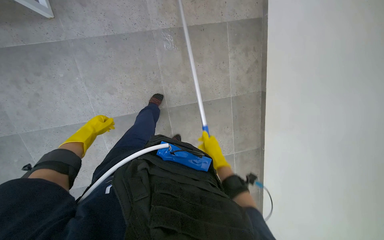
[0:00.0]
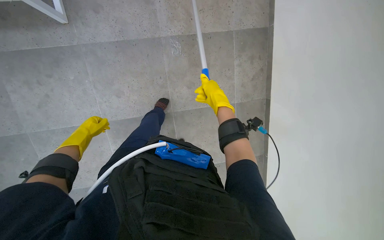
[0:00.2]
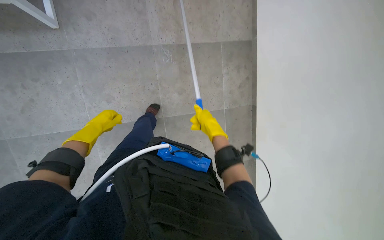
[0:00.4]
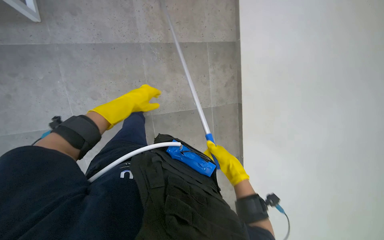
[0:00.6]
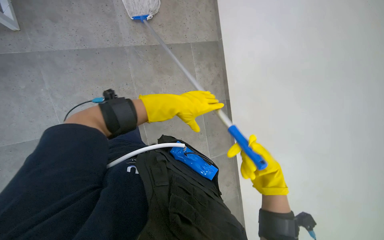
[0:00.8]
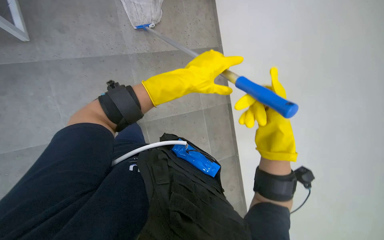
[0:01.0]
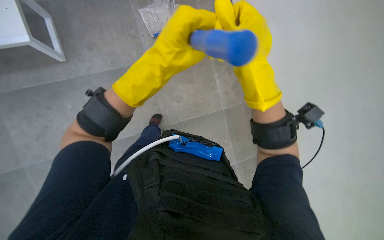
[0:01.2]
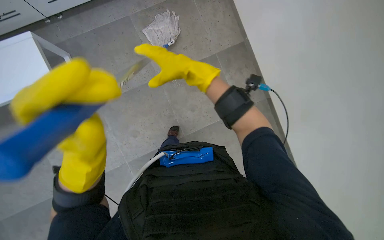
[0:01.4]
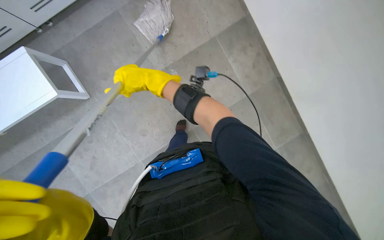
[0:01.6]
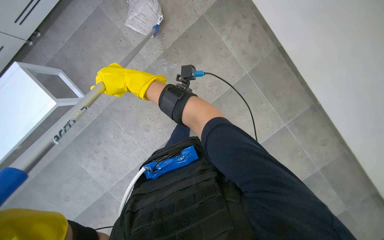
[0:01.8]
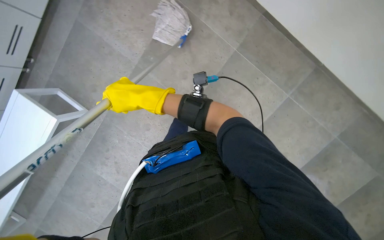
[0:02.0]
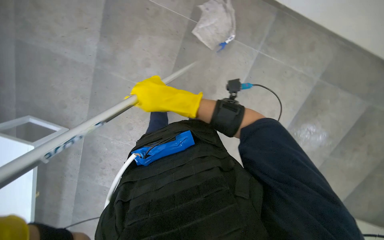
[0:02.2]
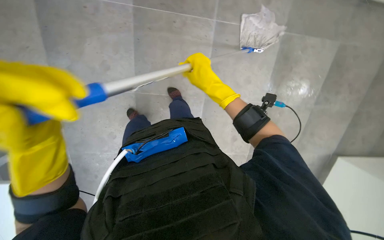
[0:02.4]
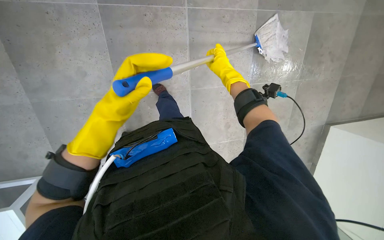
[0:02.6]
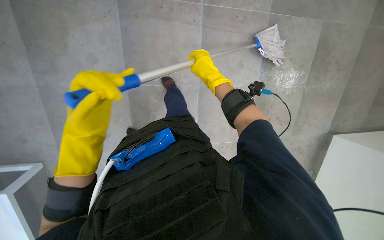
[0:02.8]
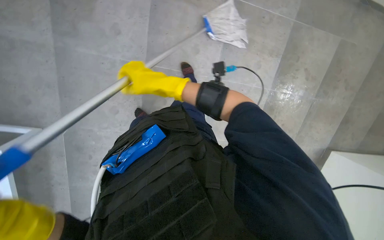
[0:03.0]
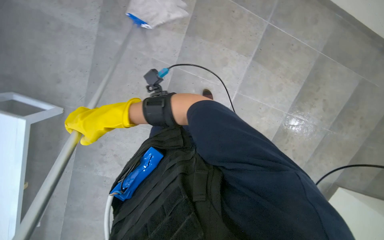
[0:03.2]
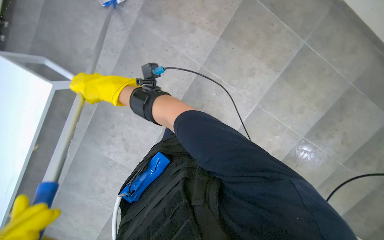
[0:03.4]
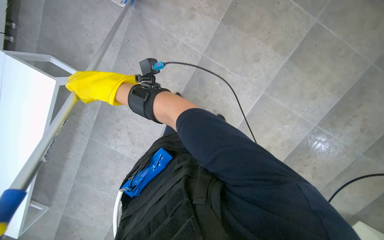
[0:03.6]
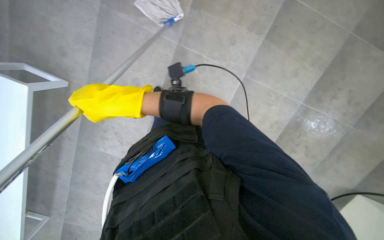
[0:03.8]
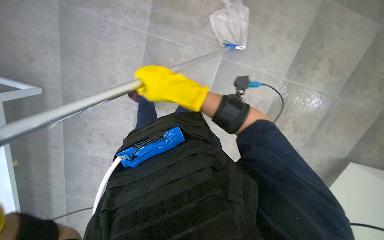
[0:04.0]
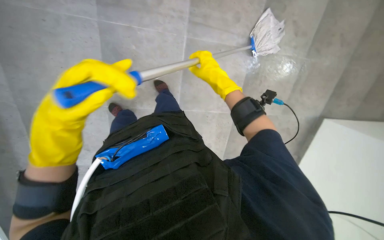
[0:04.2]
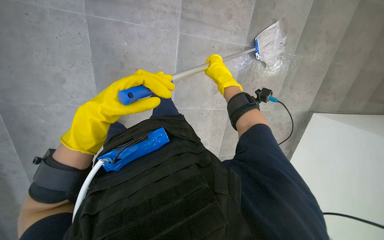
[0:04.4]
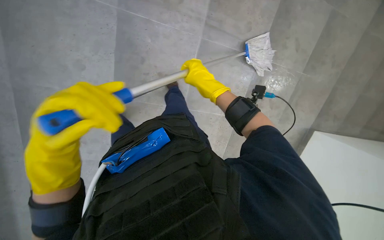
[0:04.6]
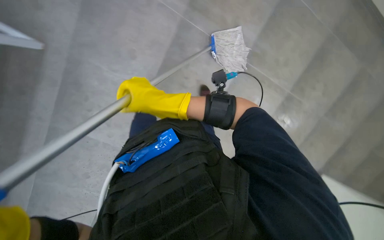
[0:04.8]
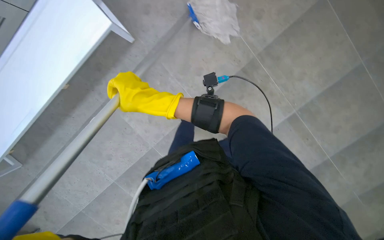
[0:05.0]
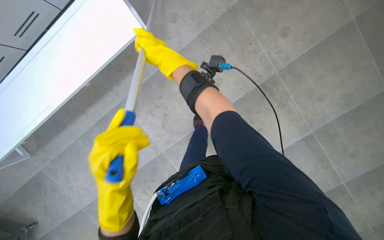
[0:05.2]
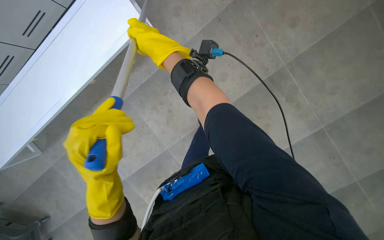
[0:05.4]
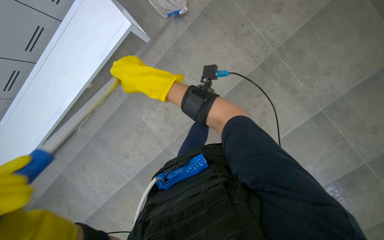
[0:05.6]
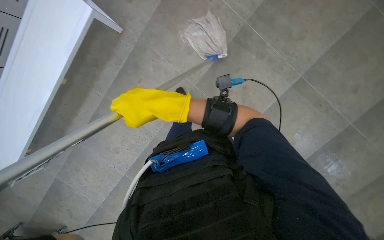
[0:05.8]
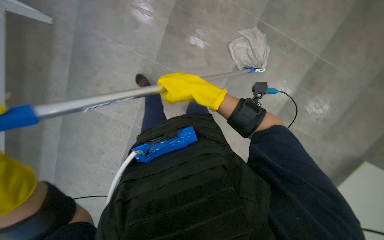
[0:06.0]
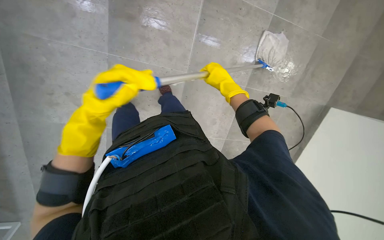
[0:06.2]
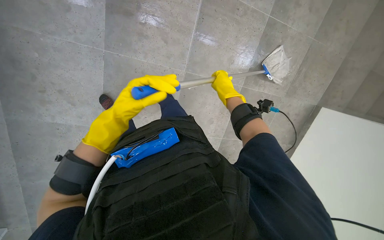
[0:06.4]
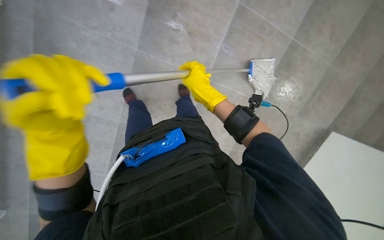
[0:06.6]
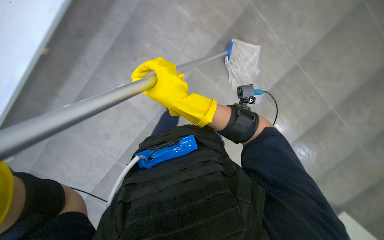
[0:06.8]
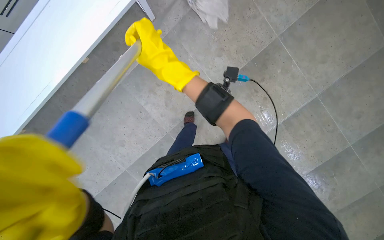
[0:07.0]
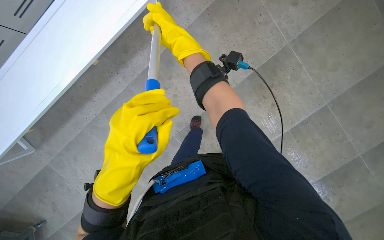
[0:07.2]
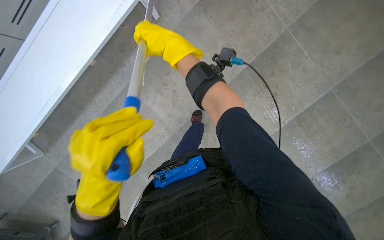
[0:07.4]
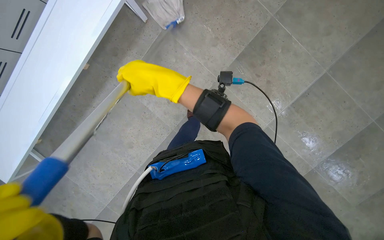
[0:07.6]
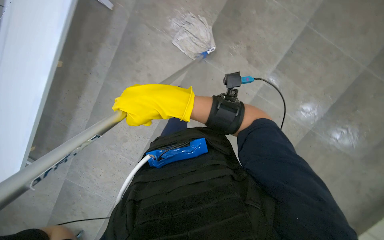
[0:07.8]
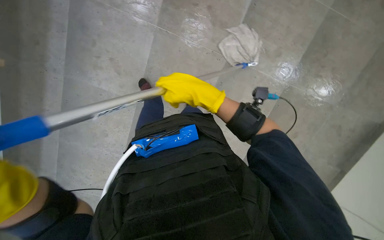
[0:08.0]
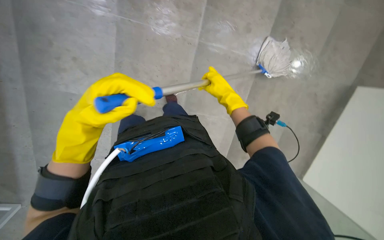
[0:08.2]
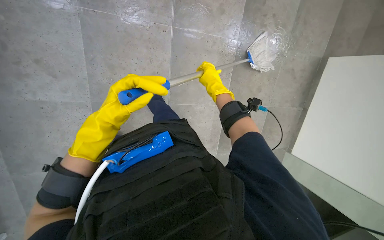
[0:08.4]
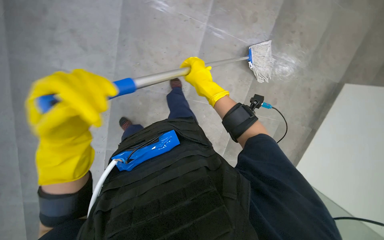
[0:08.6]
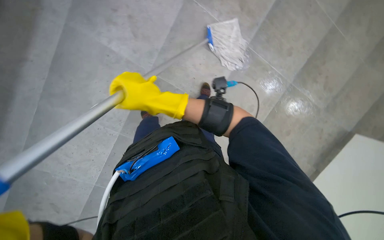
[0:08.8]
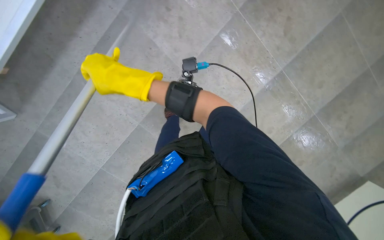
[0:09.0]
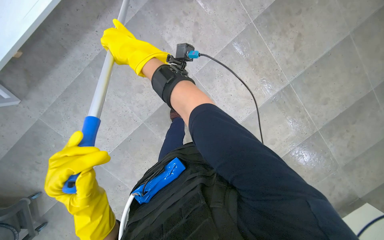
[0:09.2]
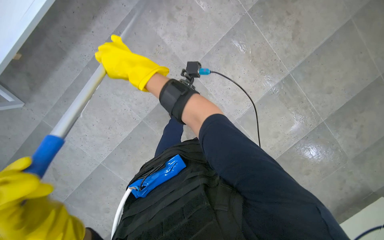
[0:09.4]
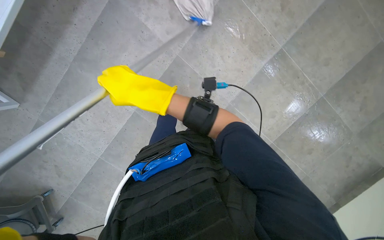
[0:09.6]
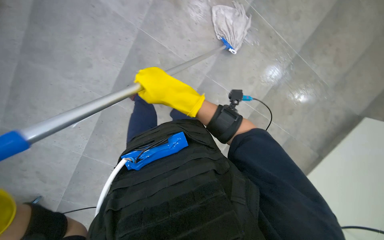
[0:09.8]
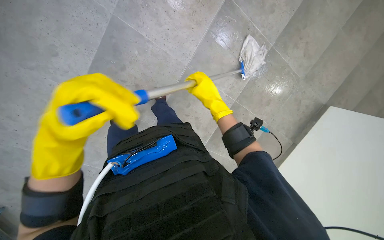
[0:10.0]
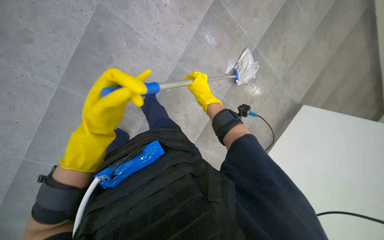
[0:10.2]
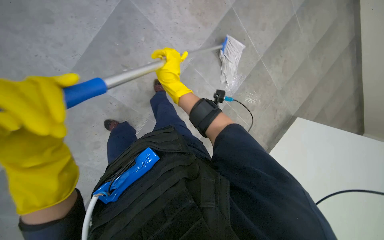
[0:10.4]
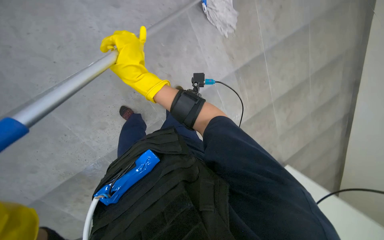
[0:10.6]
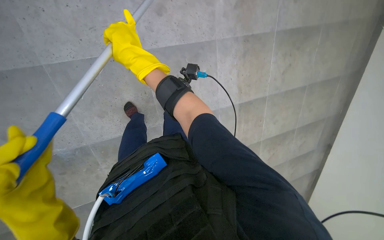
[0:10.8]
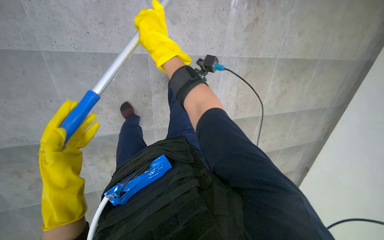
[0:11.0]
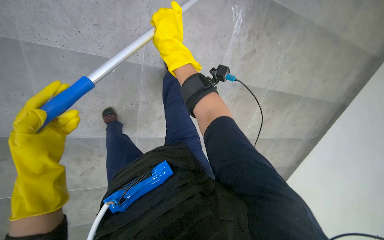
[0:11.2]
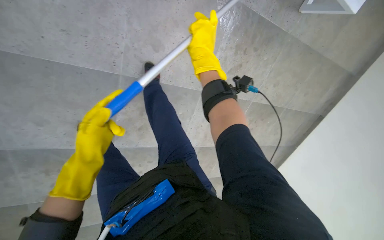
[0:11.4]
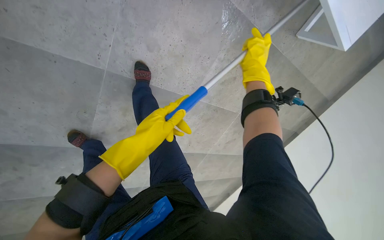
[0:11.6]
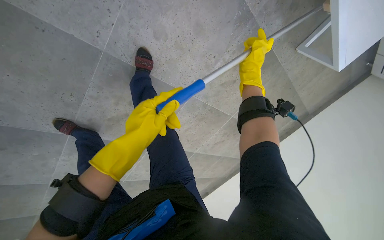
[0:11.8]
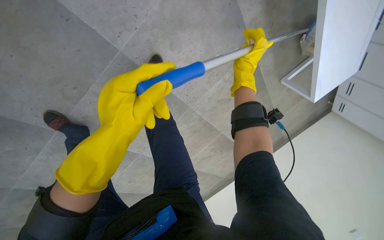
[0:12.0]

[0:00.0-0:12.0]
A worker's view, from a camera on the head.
Job: mopping floor.
The whole recording: Mopping tiled floor. The worker mops the tiled floor using a mop and bucket.
0:01.6 to 0:03.0: The right hand reaches approximately 30 cm to the right, then returns.
0:03.0 to 0:04.4: The wearer looks some 15 degrees further downward. The right hand goes approximately 40 cm to the right.
0:06.0 to 0:07.6: The right hand shifts approximately 35 cm to the left, and travels farther from the camera and back again, roughly 20 cm each way.
0:09.0 to 0:10.4: The head travels approximately 70 cm.
0:10.4 to 0:12.0: The view swings approximately 35 degrees to the right. The camera pitches upward, by about 15 degrees. The scene turns about 30 degrees clockwise in the picture.

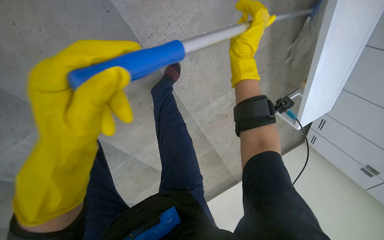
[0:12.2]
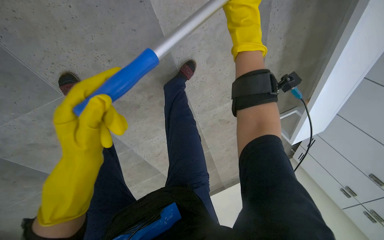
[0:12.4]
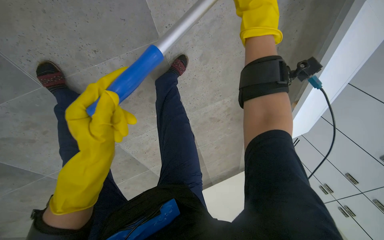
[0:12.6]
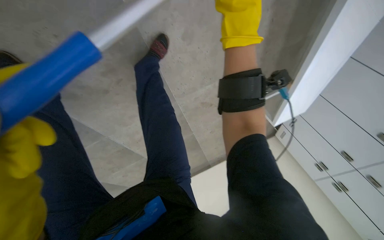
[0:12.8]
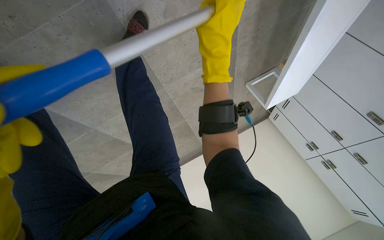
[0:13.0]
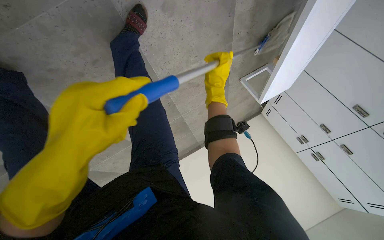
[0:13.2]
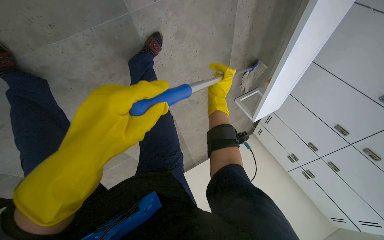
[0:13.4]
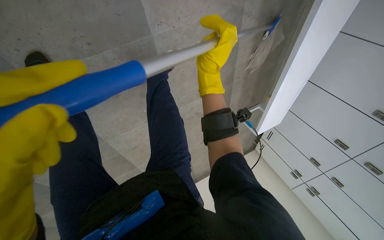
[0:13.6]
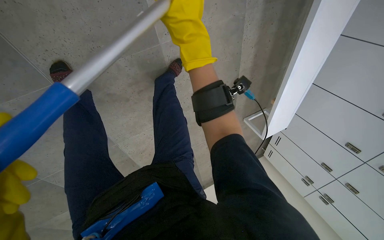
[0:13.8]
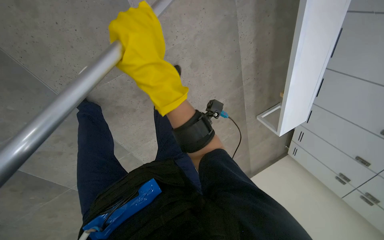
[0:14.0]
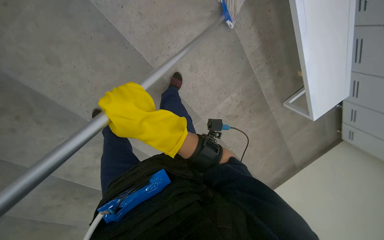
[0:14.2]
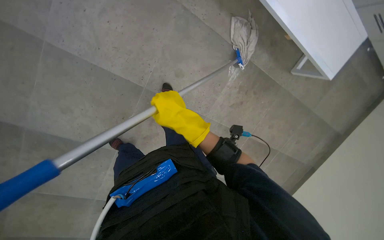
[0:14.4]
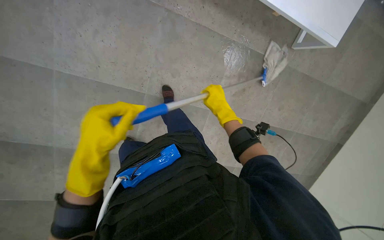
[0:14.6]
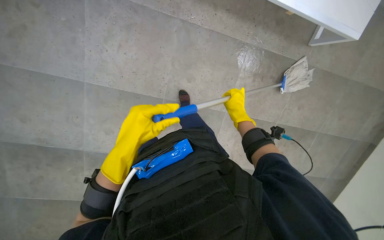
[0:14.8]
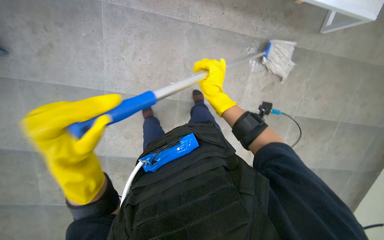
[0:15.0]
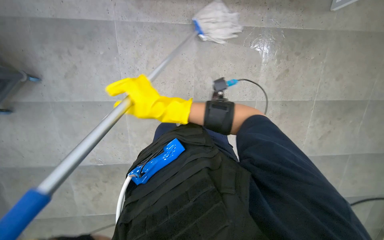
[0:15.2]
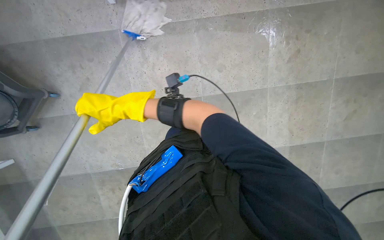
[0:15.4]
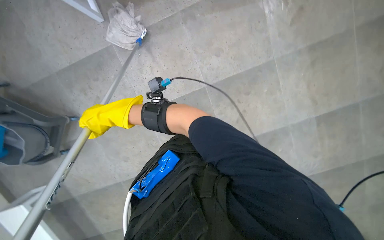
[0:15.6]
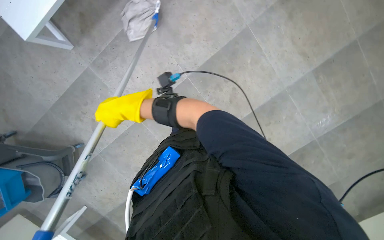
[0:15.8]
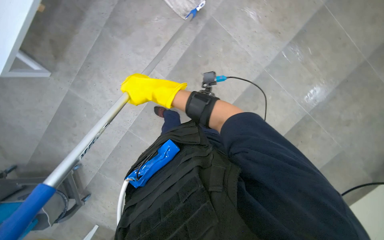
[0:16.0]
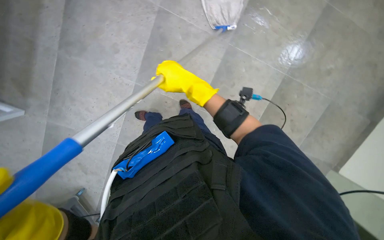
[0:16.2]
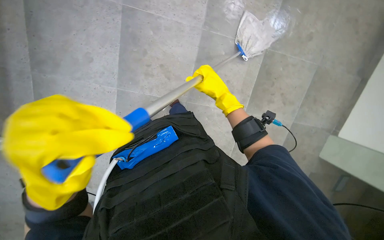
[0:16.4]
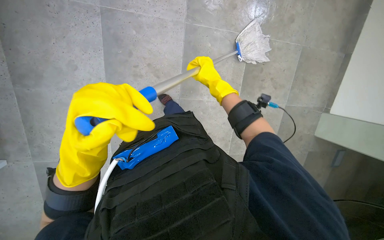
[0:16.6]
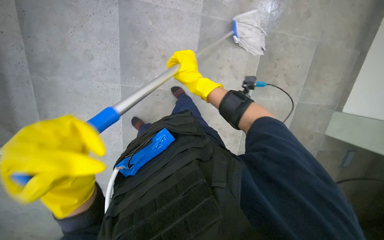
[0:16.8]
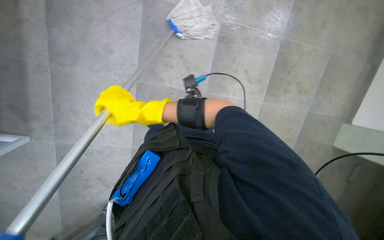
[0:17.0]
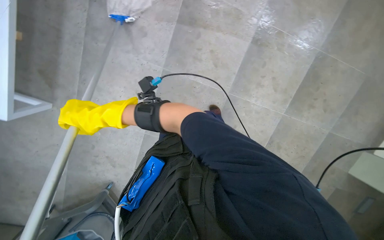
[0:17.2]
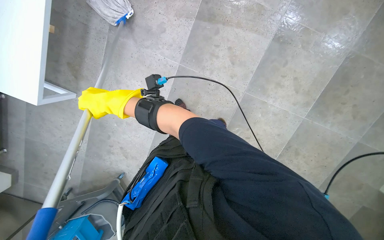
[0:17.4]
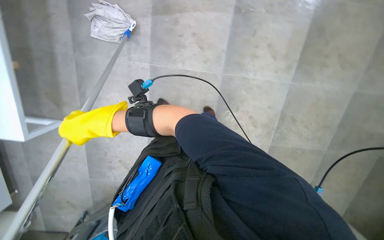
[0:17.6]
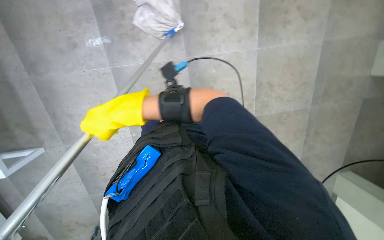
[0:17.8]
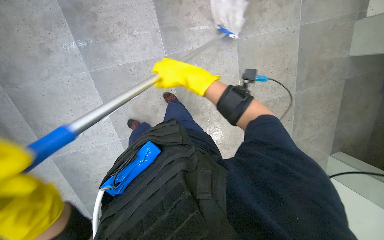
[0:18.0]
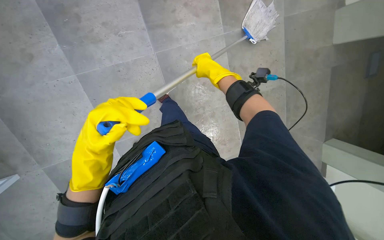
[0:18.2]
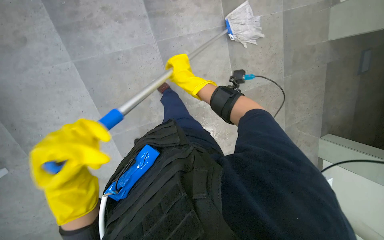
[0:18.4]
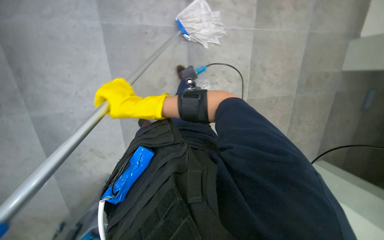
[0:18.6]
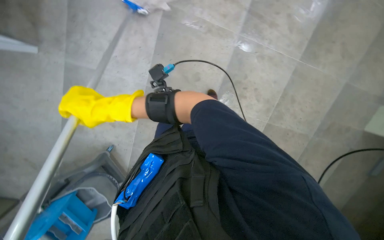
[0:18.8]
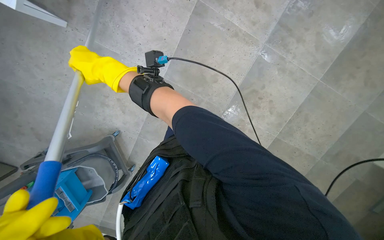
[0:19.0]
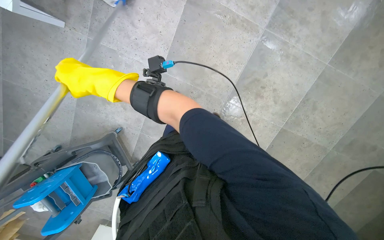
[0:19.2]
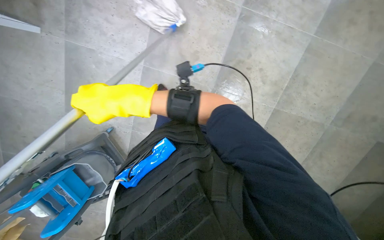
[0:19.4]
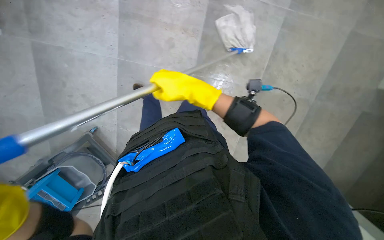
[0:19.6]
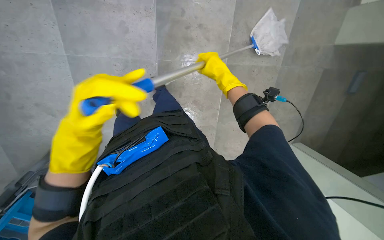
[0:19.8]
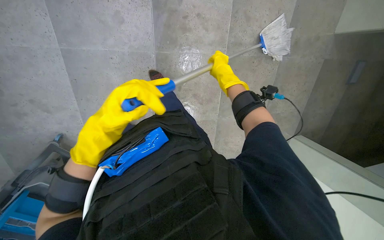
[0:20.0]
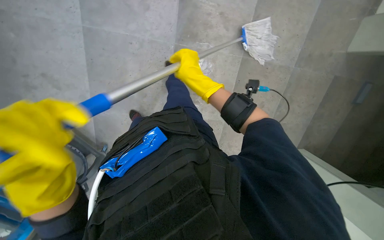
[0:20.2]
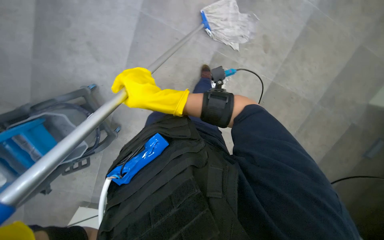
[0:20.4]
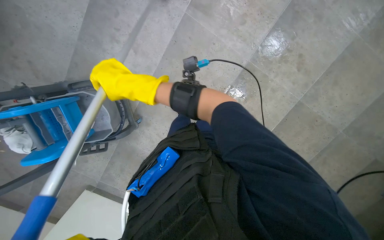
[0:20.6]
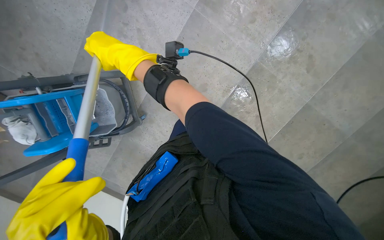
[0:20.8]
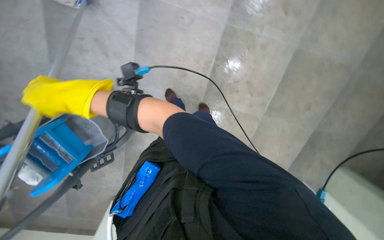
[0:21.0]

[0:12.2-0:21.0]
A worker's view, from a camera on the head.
Job: mopping floor.
The whole recording: Mopping tiled floor. The worker mops the tiled floor using a mop and bucket.
0:12.2 to 0:13.6: The camera is aimed roughly 15 degrees further to the right. The right hand goes nearer and farther, some 20 cm each way, reversing 2 times.
0:13.6 to 0:15.2: The wearer moves about 70 cm. The camera is aimed roughly 55 degrees further to the left. The view tilts some 15 degrees upward. The scene rotates counterclockwise by approximately 40 degrees.
0:15.2 to 0:16.6: Everything in view rotates some 90 degrees counterclockwise.
0:16.6 to 0:18.0: The right hand moves roughly 70 cm to the left and comes back.
0:18.0 to 0:19.6: The scene turns some 25 degrees counterclockwise in the picture. The right hand moves left and right over roughly 35 cm, changing direction 2 times.
0:19.6 to 0:21.0: The camera pitches downward, by about 10 degrees. The scene rotates counterclockwise by some 30 degrees.
